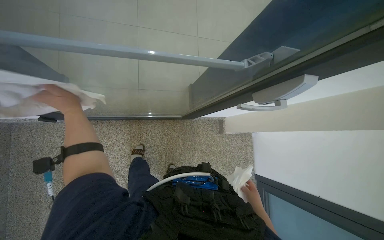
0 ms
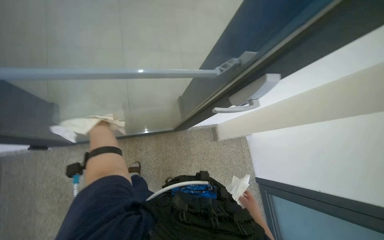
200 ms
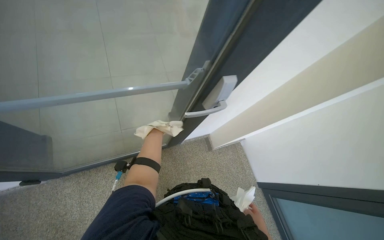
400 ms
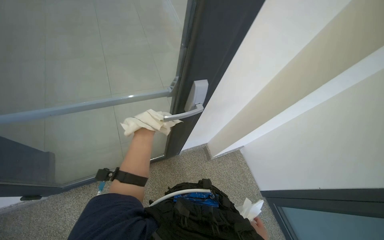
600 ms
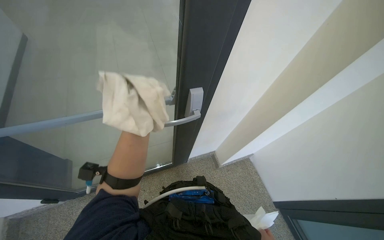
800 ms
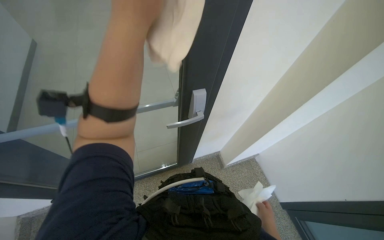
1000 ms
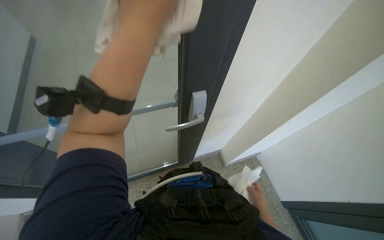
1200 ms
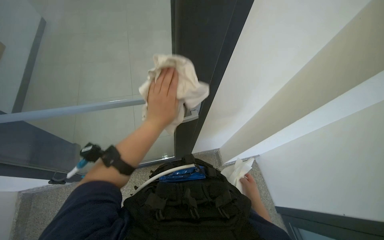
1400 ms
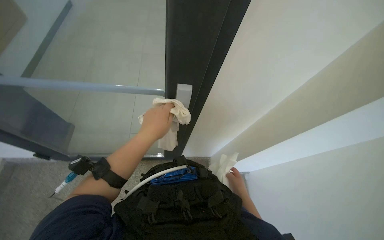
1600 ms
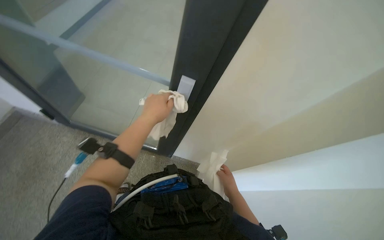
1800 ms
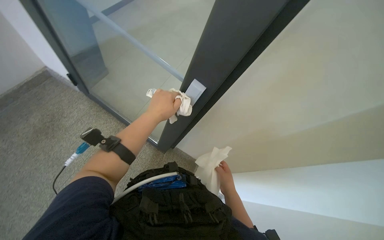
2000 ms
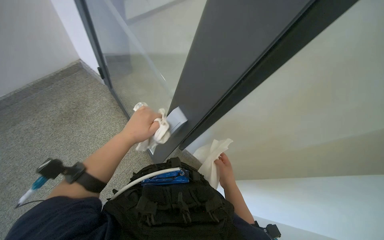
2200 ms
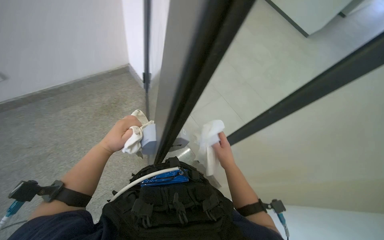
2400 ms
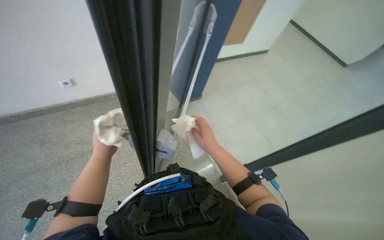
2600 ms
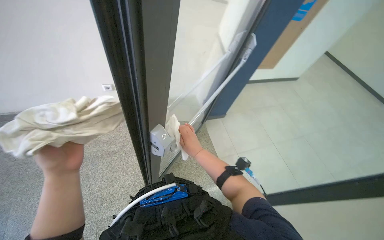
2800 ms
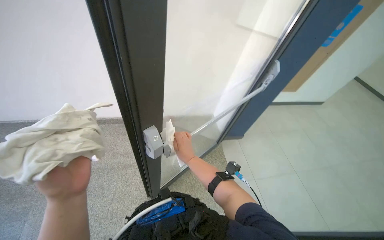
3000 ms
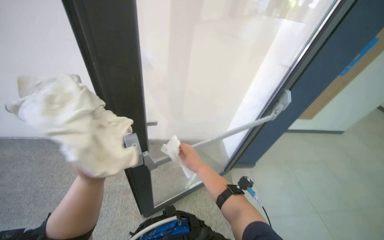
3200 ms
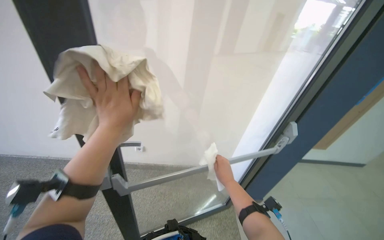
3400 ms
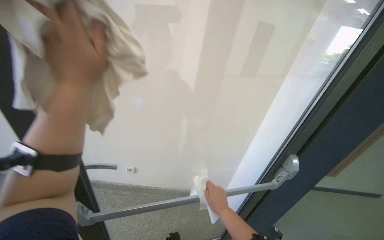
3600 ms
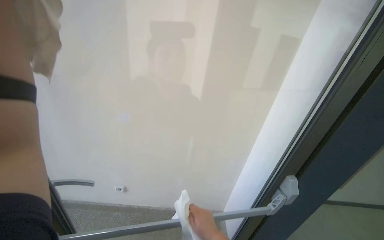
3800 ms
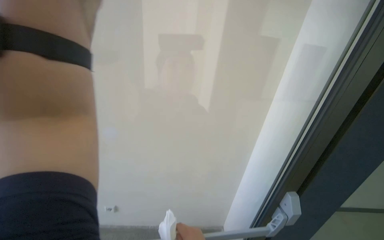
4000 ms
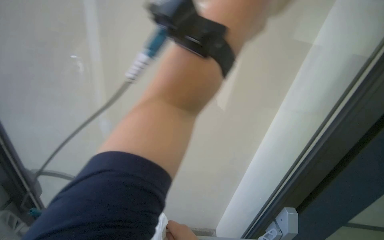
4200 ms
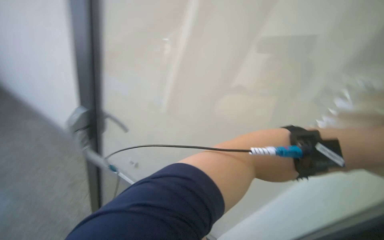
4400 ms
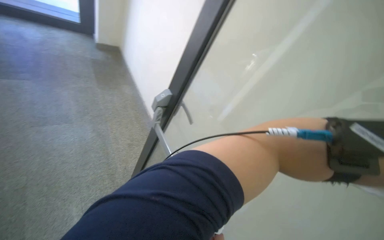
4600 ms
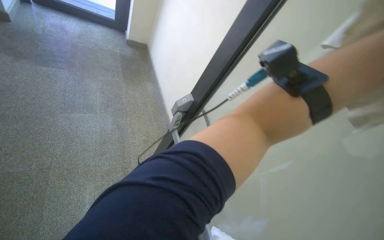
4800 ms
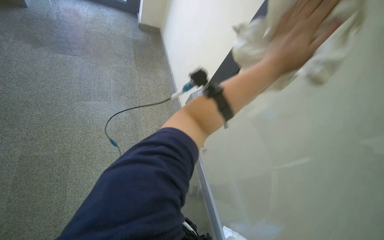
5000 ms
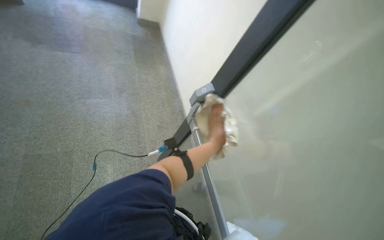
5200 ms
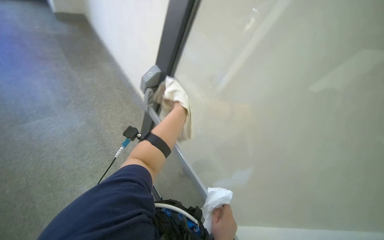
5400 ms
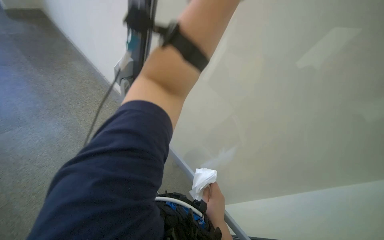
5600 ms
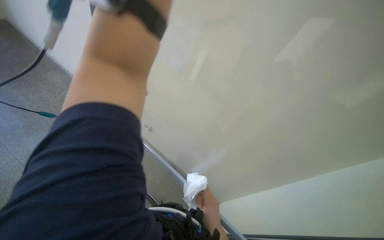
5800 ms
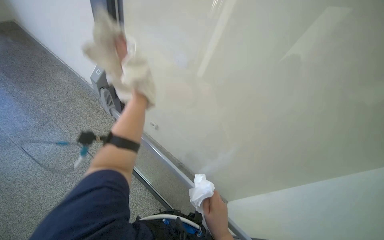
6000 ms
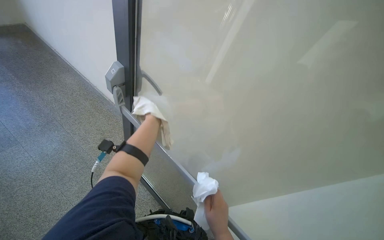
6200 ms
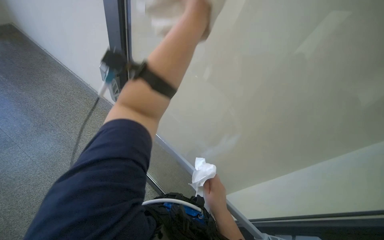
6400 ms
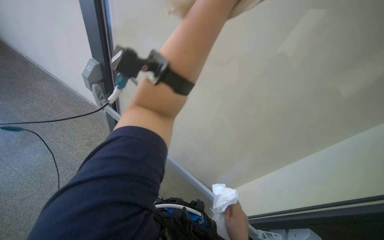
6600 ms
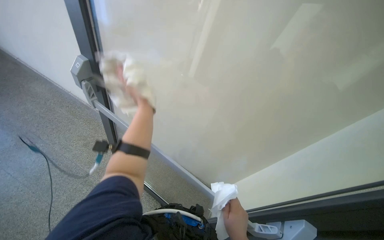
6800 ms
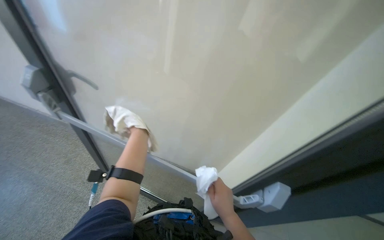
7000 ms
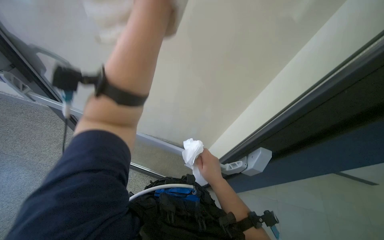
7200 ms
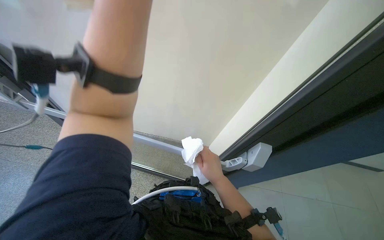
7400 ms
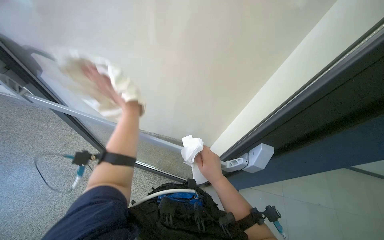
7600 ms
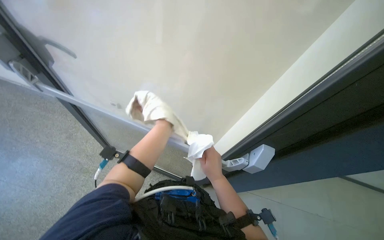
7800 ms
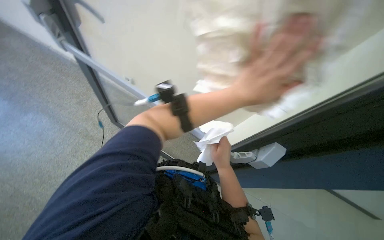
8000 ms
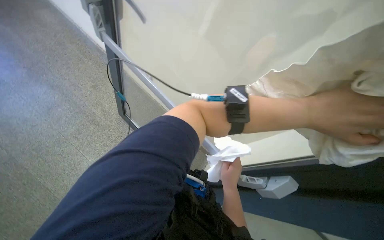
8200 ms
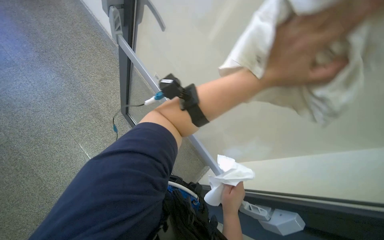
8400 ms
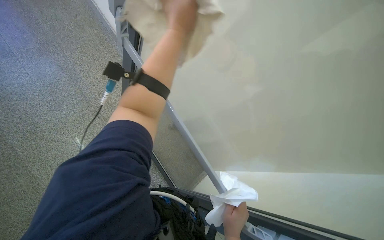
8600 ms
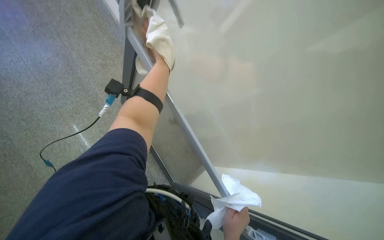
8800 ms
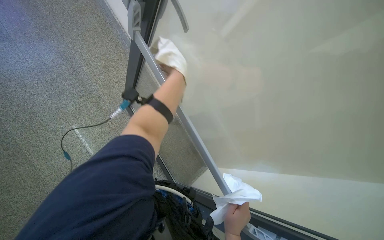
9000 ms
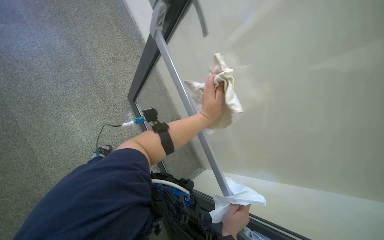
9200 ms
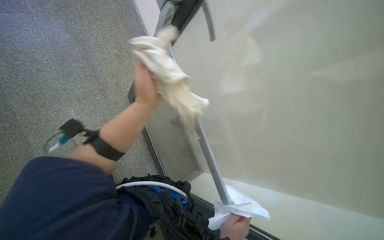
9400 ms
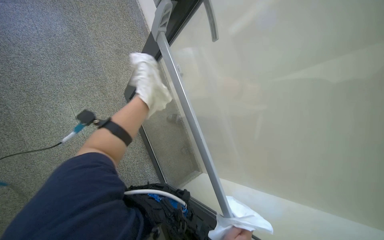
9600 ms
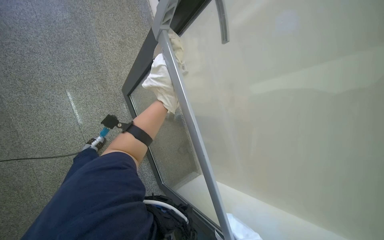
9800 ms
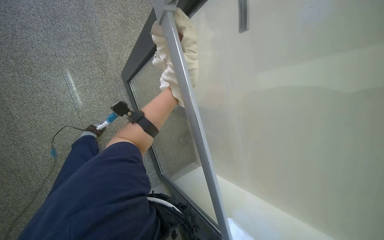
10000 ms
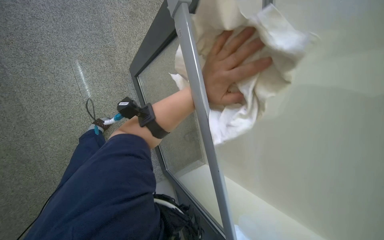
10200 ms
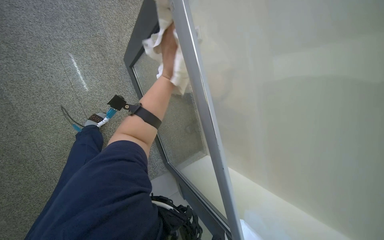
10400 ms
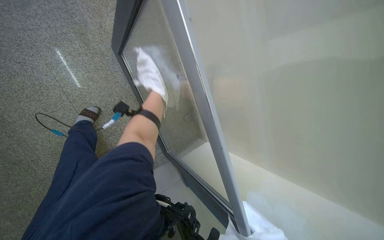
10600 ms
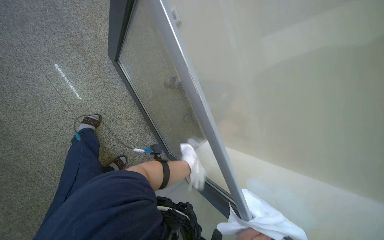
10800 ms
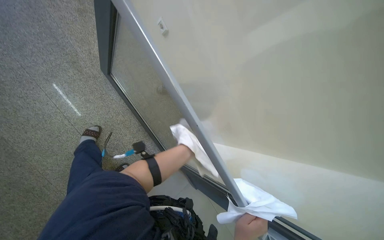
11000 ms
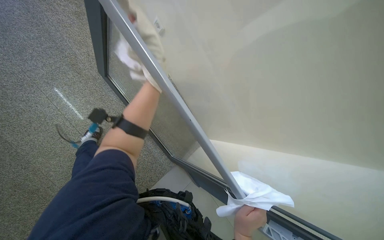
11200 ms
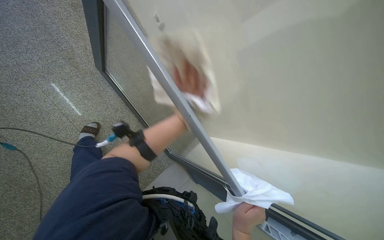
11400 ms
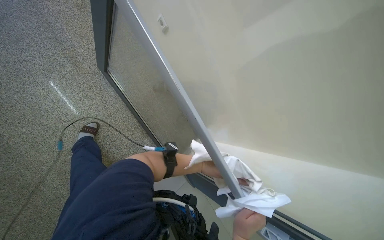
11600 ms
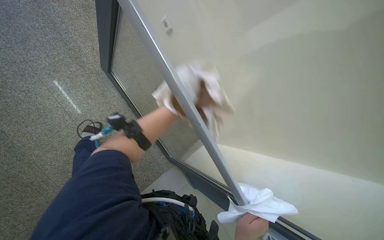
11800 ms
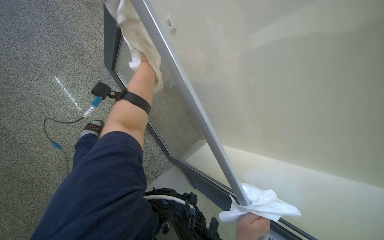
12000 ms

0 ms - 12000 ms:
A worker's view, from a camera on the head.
Job: cleaning windows.
The whole recording: Wiping glass door. The worker wipes the glass door with a white cloth.
0 ms - 1600 ms: The camera pitches upward, by approximately 15 degrees.
1600 ms - 3000 ms: The head travels approximately 50 cm. The wearer looks some 40 degrees further to the left.
3000 ms - 4400 ms: The view swings some 20 degrees to the left.
7600 ms - 9000 ms: Everything in view rotates roughly 40 degrees clockwise.
9000 ms - 10400 ms: The view tips downward by some 15 degrees.

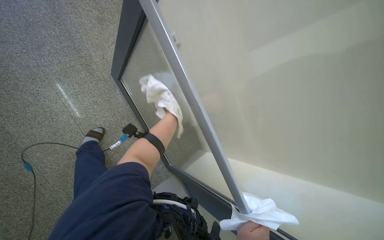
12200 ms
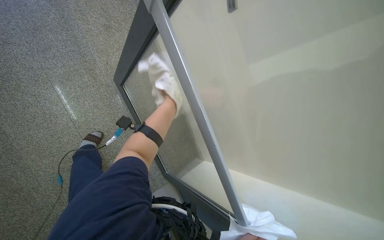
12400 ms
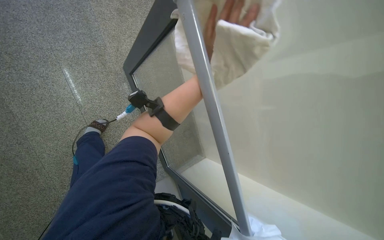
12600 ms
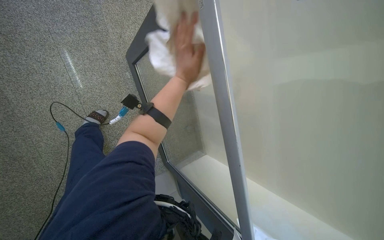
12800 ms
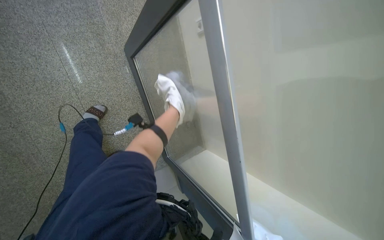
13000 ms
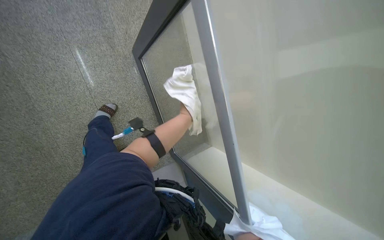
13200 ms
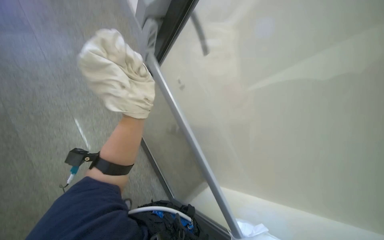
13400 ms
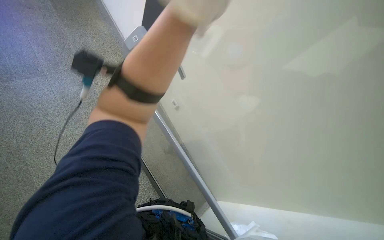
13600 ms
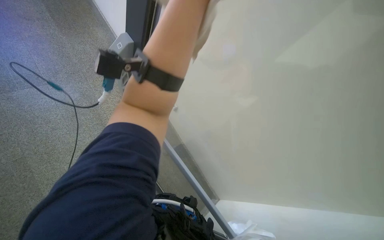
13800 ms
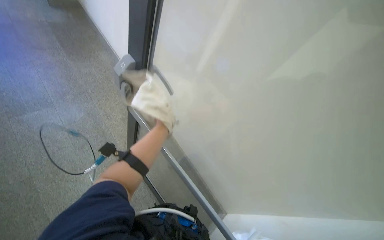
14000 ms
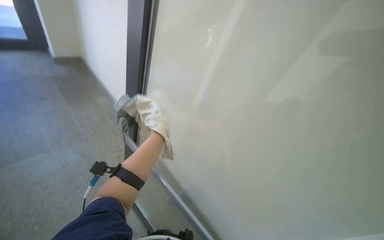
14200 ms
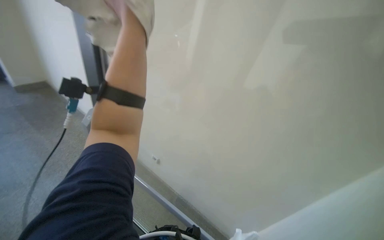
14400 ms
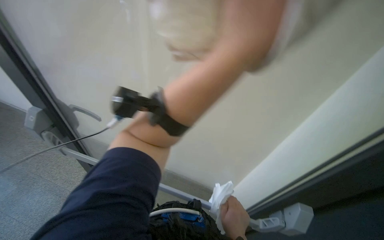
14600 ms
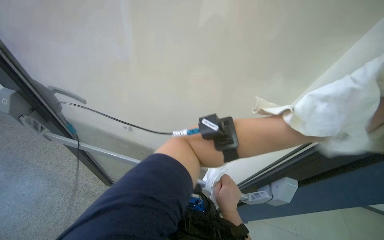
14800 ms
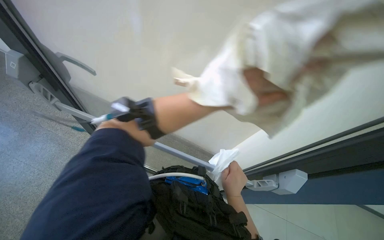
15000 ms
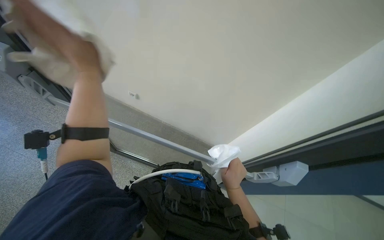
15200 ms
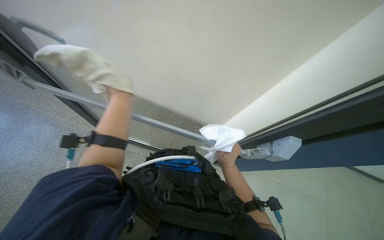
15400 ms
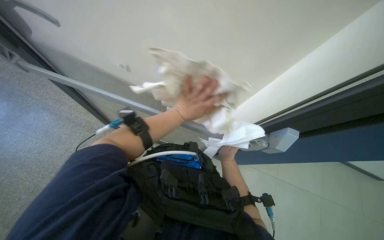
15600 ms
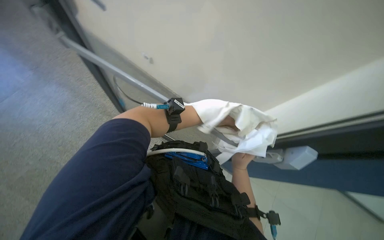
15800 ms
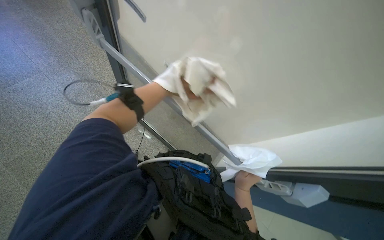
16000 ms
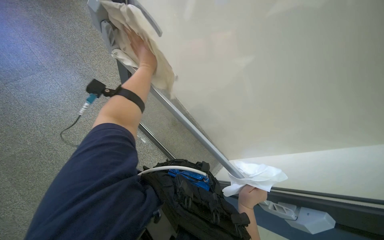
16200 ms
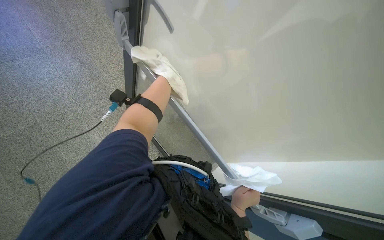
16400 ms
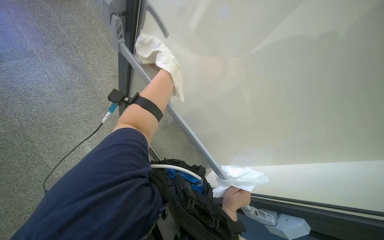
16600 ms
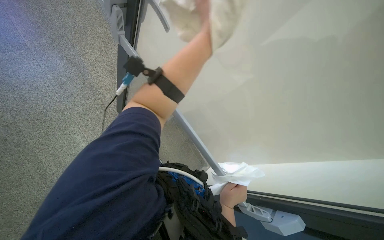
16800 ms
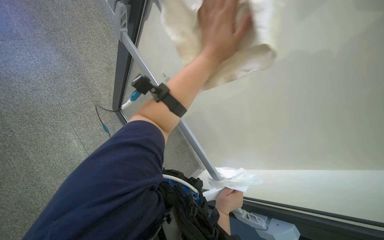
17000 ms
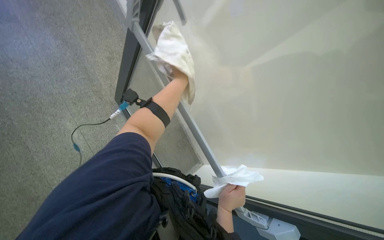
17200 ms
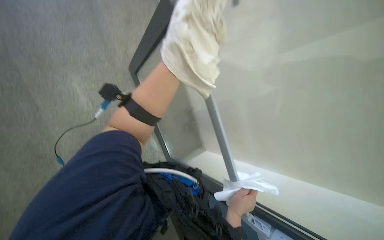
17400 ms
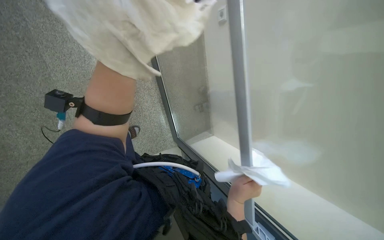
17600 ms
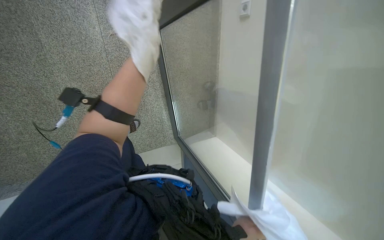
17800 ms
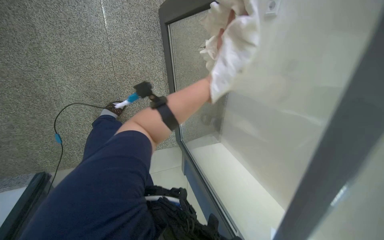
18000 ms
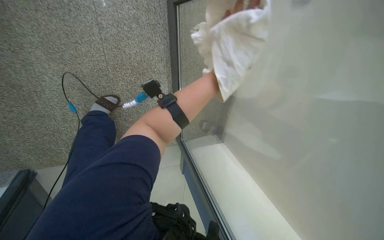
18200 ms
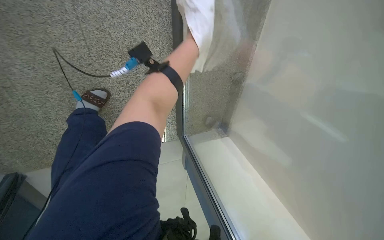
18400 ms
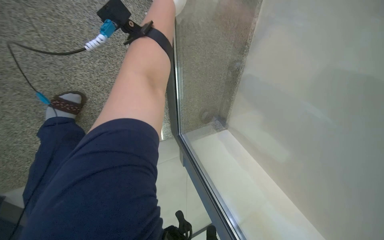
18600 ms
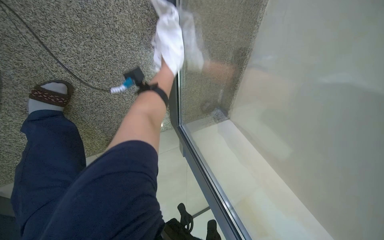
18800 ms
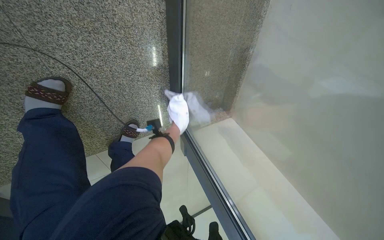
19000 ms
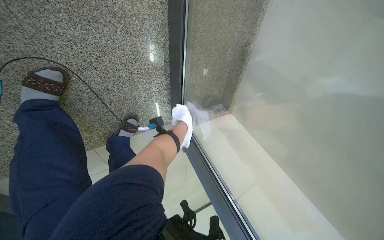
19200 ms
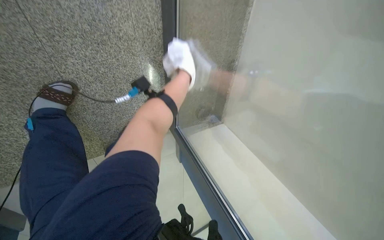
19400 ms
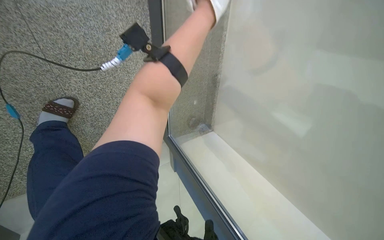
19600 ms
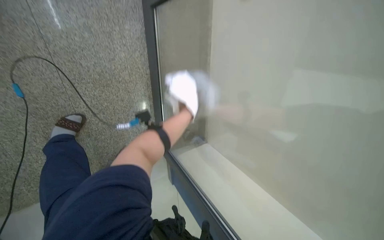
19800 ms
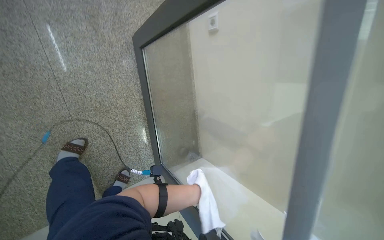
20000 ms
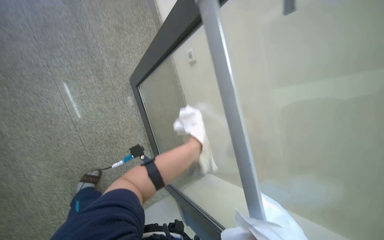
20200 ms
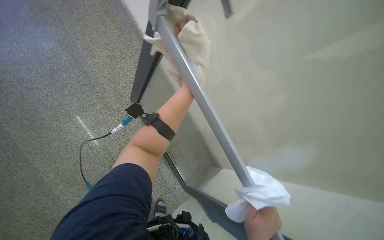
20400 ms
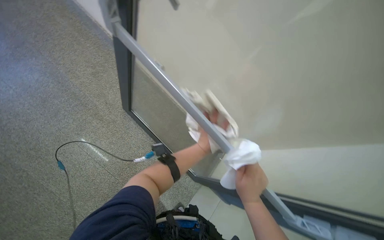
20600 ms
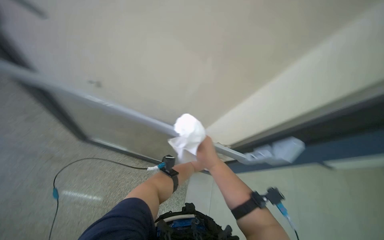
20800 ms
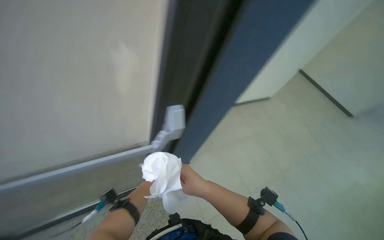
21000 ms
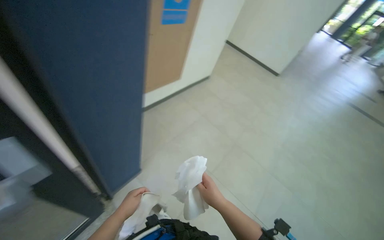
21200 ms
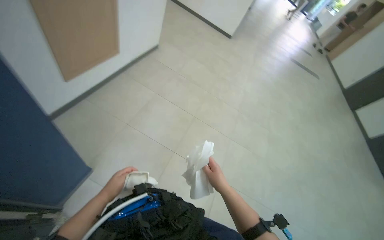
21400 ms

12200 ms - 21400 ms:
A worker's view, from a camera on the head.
Job: cleaning windows.
The whole recording: Wiping glass door. The worker wipes the glass door with a white cloth.
12200 ms - 13800 ms: The view tilts some 15 degrees upward.
13800 ms - 15200 ms: The wearer looks roughly 25 degrees further to the right.
15200 ms - 16800 ms: Everything in view rotates about 30 degrees clockwise.
16800 ms - 18400 ms: The camera travels roughly 50 cm. The view tips downward by some 25 degrees. Everything in view rotates about 25 degrees clockwise.
19800 ms - 21400 ms: The camera travels some 60 cm. The wearer looks about 90 degrees further to the right.
